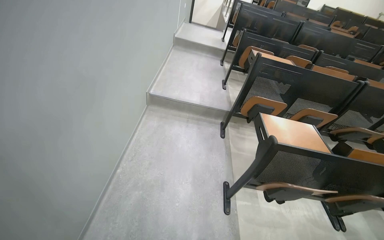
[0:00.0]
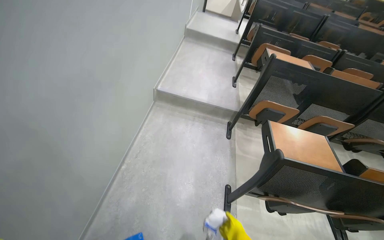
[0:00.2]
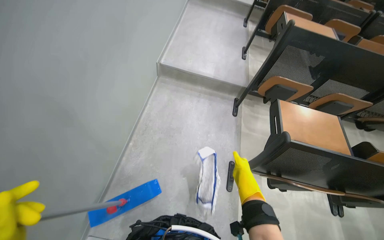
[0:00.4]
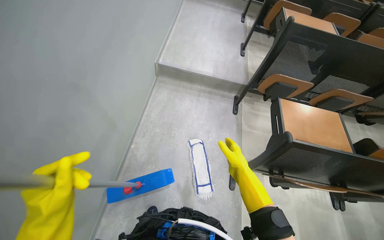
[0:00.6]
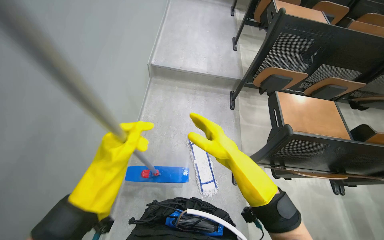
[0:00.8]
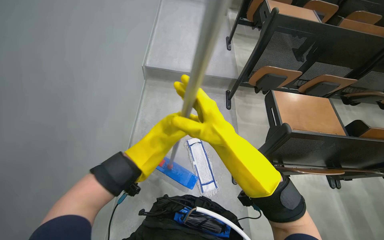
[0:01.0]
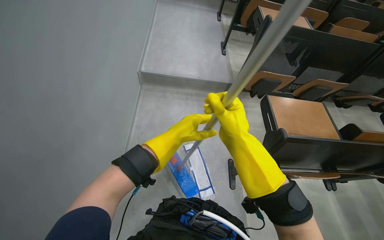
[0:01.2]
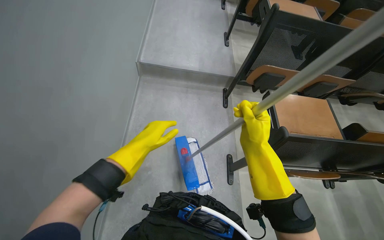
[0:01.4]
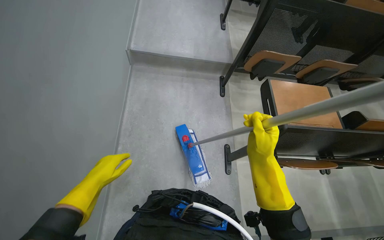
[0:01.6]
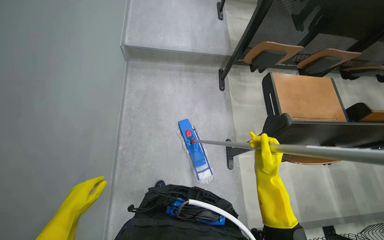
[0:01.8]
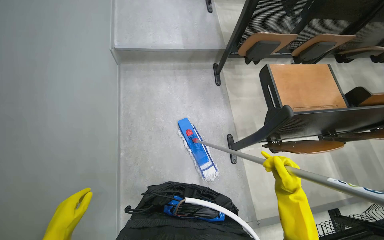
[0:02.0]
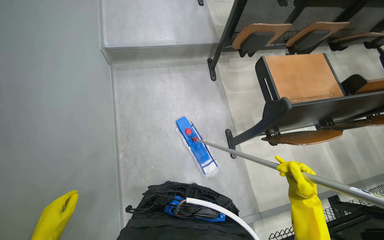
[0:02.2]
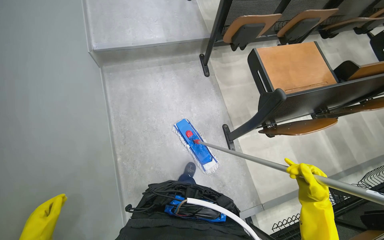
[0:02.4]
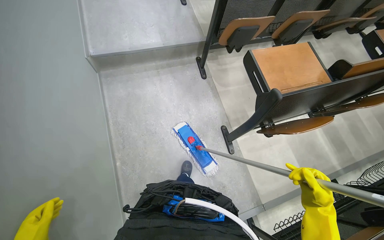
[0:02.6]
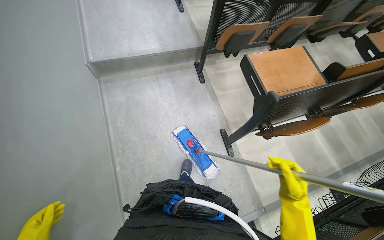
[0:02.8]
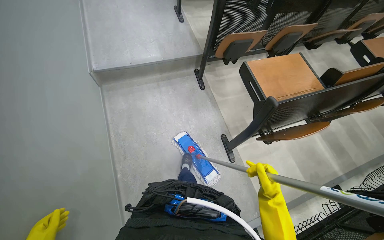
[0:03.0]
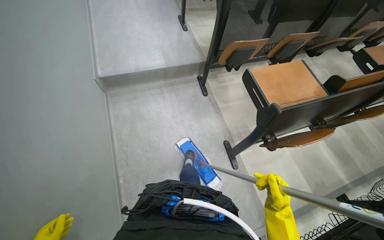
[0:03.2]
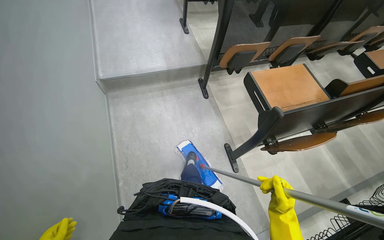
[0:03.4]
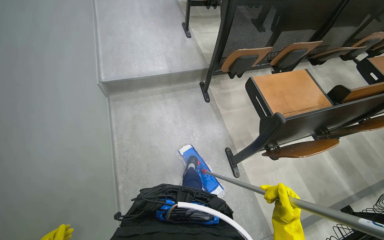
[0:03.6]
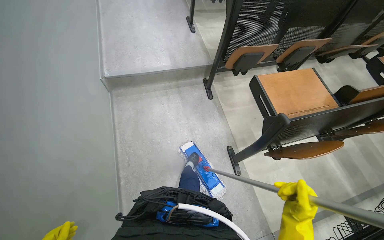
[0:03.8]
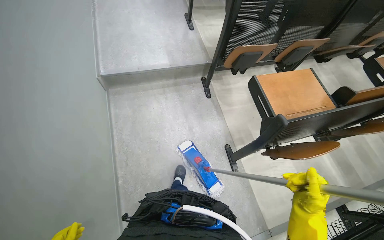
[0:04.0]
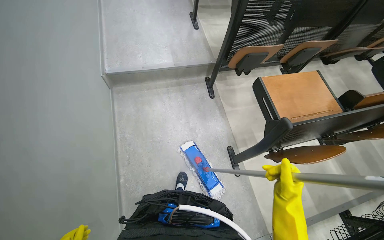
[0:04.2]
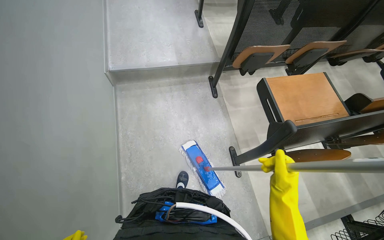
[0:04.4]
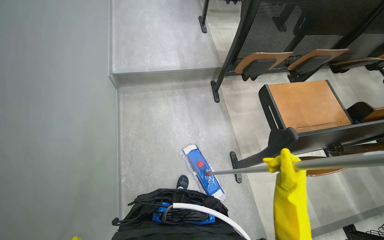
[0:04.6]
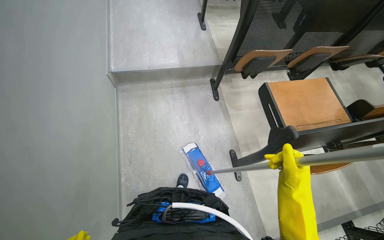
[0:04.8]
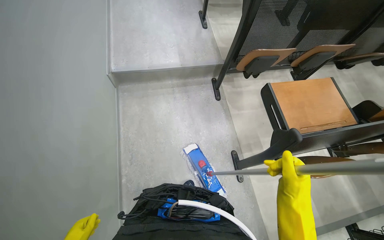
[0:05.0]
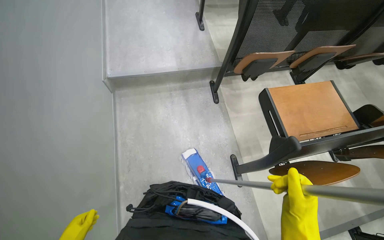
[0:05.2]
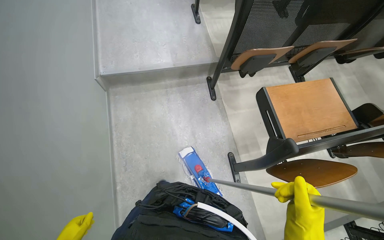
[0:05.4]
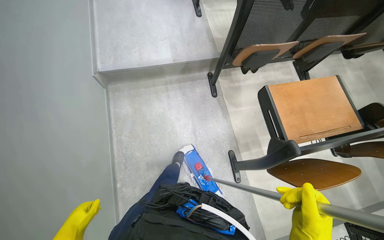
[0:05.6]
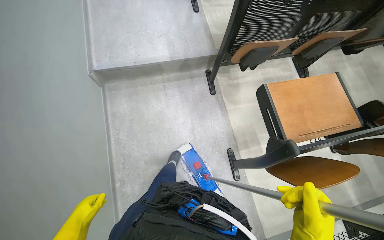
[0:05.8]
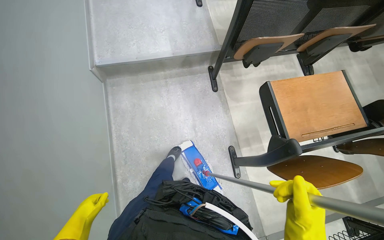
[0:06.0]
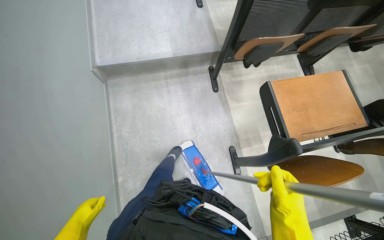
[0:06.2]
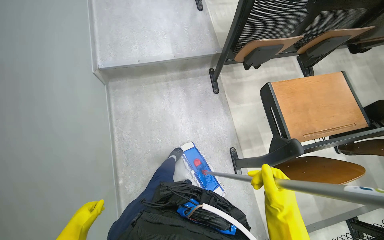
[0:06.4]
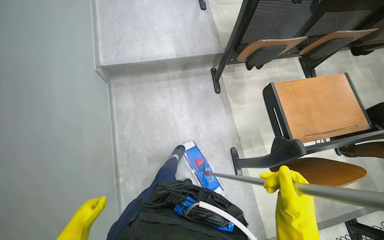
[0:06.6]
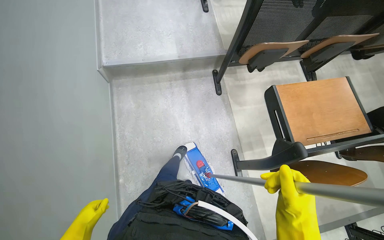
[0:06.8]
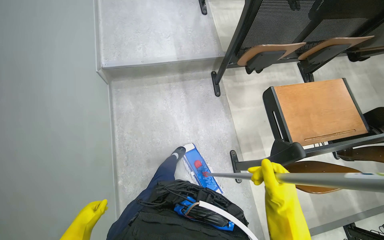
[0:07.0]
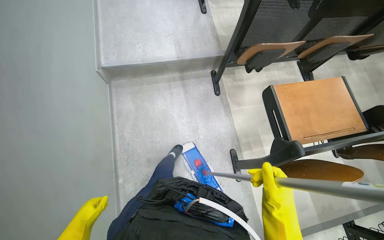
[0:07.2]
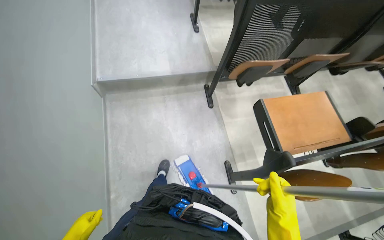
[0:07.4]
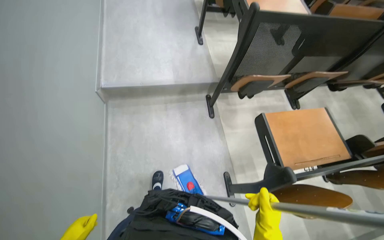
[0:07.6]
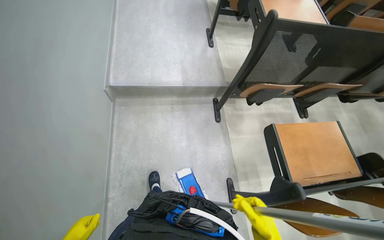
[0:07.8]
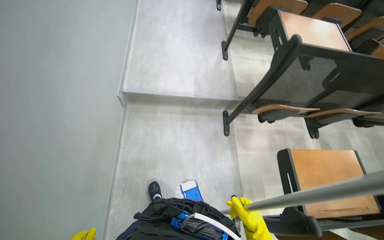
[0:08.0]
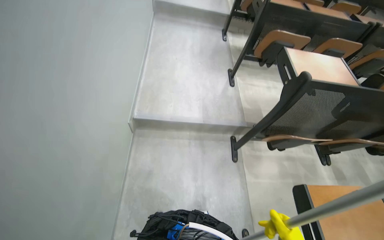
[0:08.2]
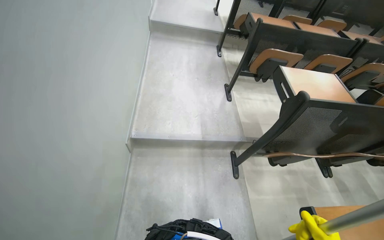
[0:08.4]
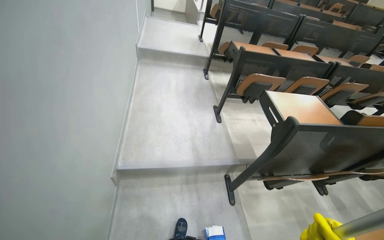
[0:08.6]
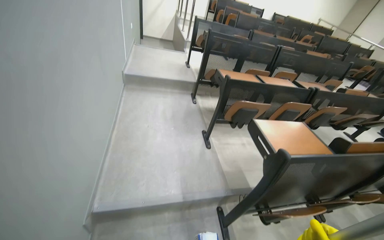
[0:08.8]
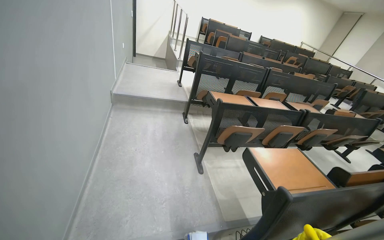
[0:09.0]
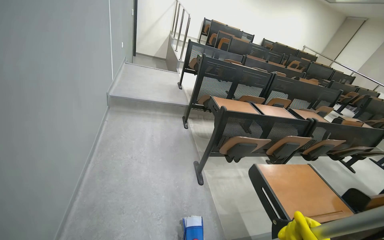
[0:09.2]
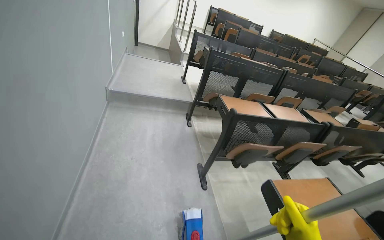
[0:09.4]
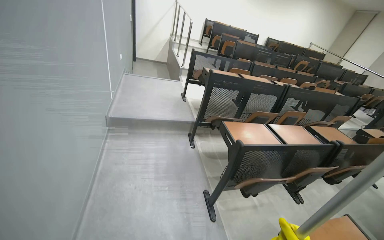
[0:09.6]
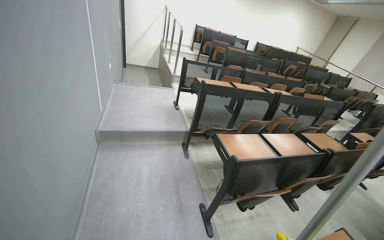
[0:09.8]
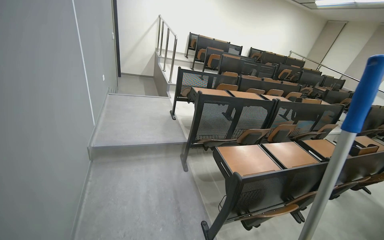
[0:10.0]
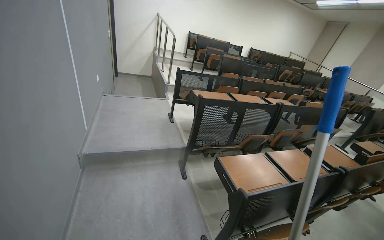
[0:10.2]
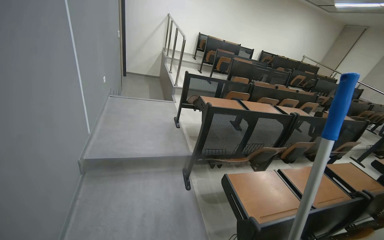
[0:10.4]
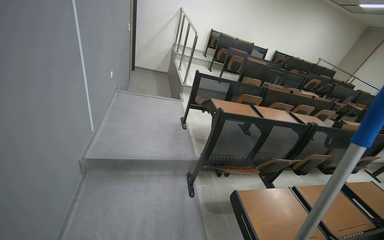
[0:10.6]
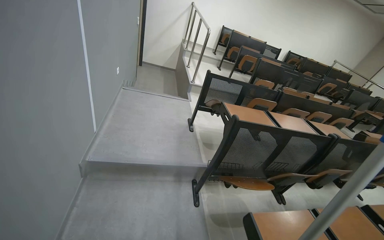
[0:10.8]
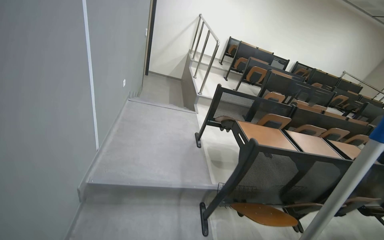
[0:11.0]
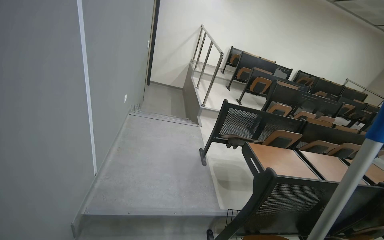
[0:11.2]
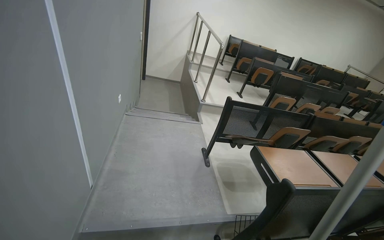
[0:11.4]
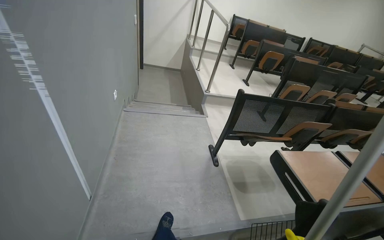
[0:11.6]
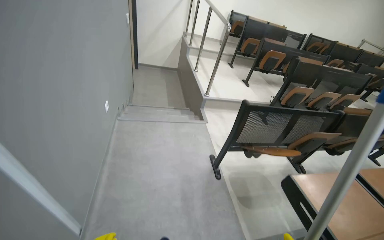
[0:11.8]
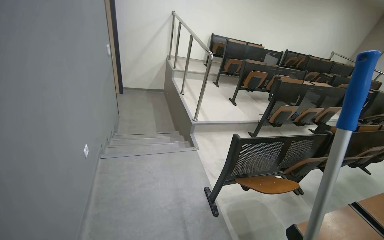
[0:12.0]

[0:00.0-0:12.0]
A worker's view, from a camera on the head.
Job: mopping floor.
The whole recording: Mopping lecture hall floor. The worker mops the floor of the lecture hall with a flat mop.
0:00.0 to 0:01.6: The wearer looks roughly 25 degrees further downward.
0:01.6 to 0:03.0: The right hand moves down the picture, about 15 cm, and moves approximately 15 cm to the right and comes back.
0:07.6 to 0:09.0: The camera is carried approximately 60 cm. The view tilts some 30 degrees upward.
0:09.0 to 0:10.4: The wearer moves about 1 m.
0:10.4 to 0:12.0: The wearer moves some 1.5 m.

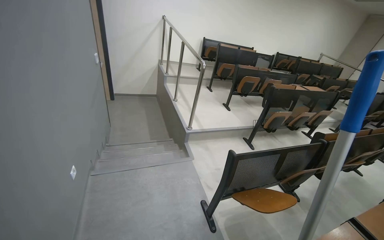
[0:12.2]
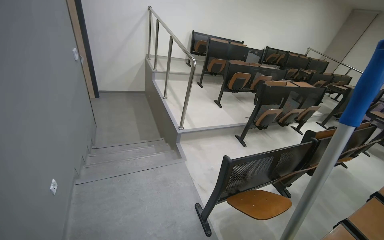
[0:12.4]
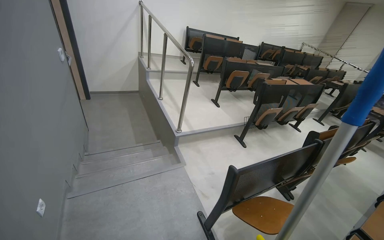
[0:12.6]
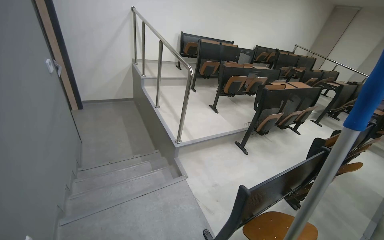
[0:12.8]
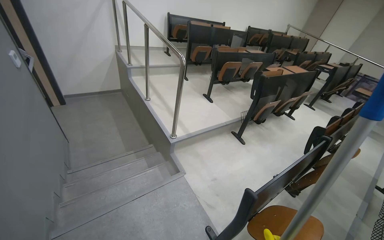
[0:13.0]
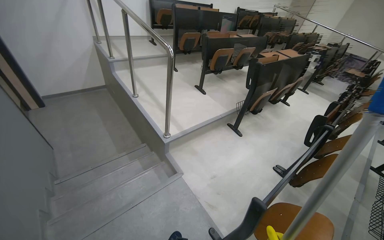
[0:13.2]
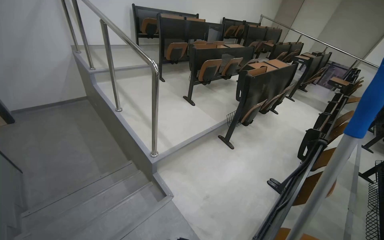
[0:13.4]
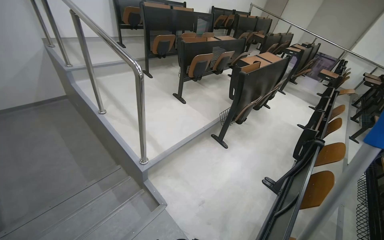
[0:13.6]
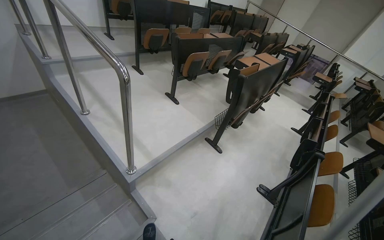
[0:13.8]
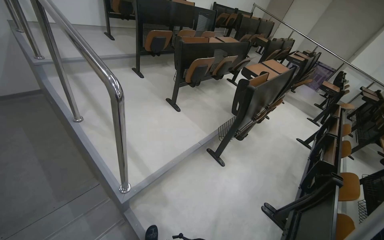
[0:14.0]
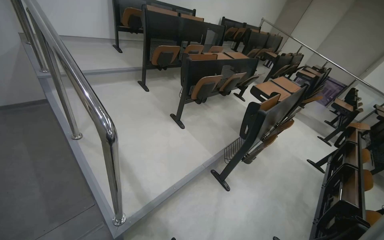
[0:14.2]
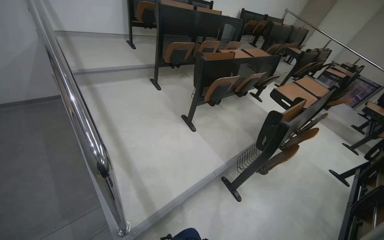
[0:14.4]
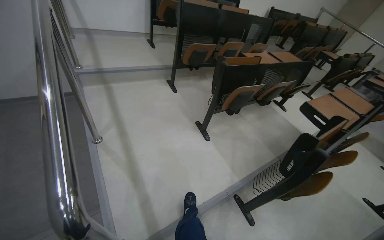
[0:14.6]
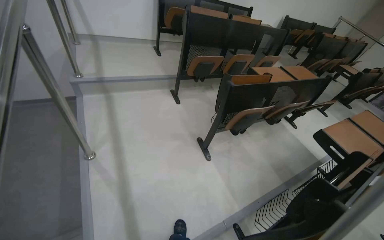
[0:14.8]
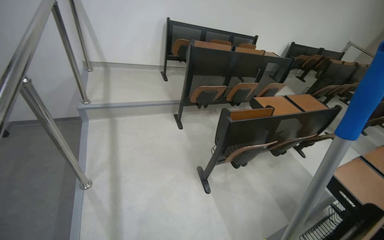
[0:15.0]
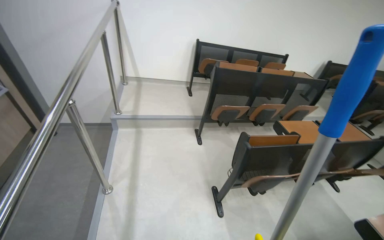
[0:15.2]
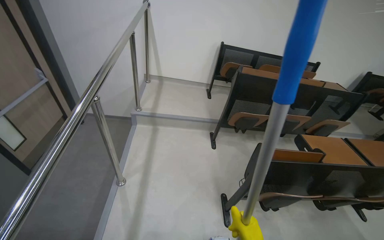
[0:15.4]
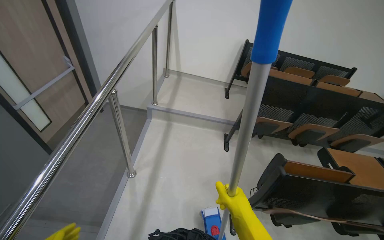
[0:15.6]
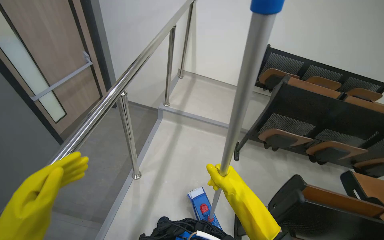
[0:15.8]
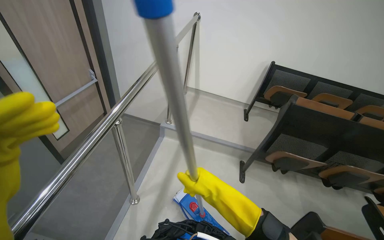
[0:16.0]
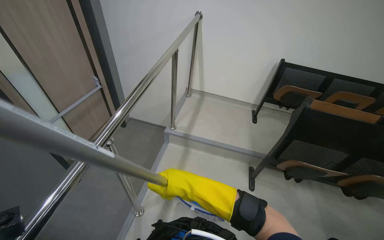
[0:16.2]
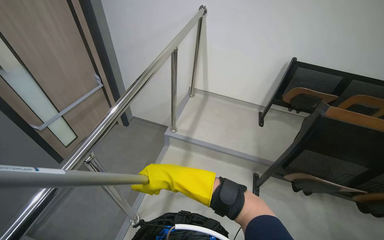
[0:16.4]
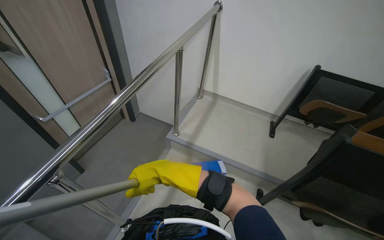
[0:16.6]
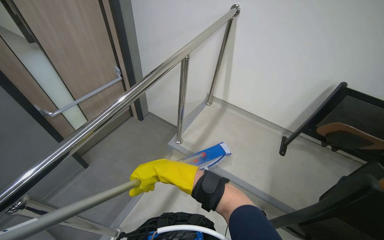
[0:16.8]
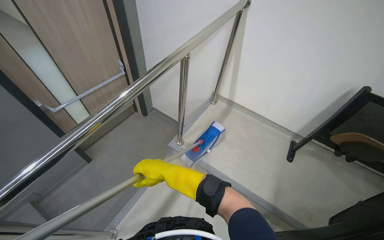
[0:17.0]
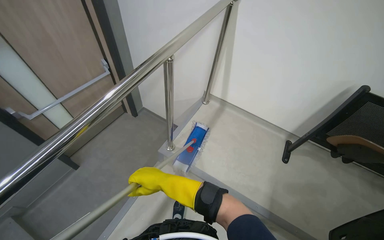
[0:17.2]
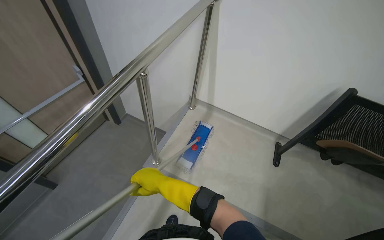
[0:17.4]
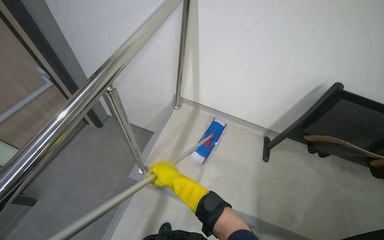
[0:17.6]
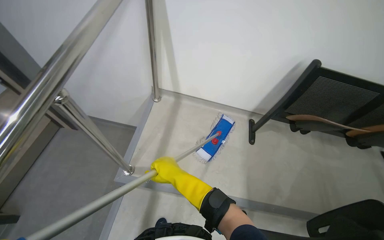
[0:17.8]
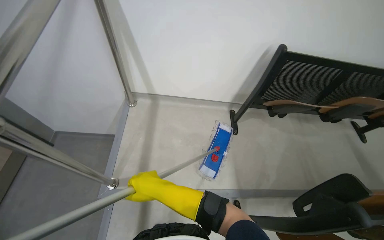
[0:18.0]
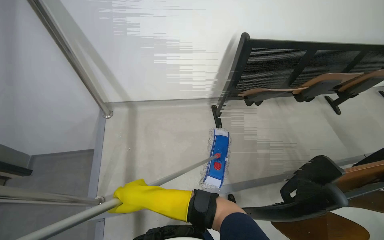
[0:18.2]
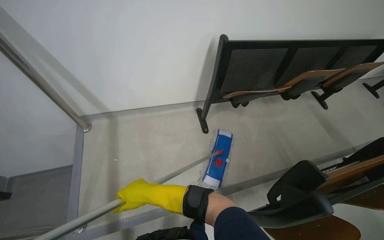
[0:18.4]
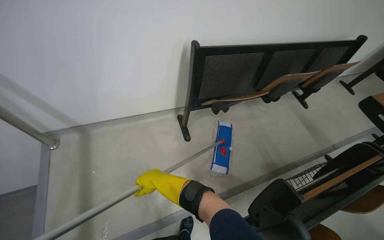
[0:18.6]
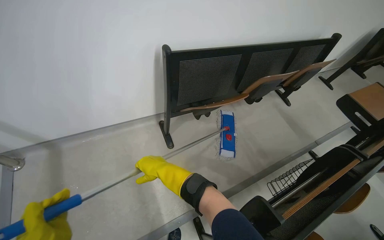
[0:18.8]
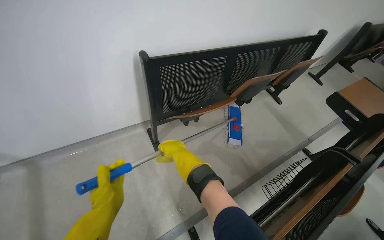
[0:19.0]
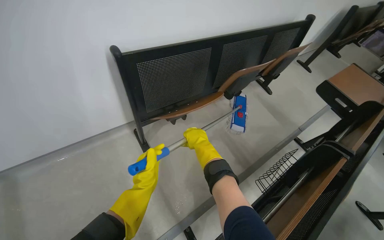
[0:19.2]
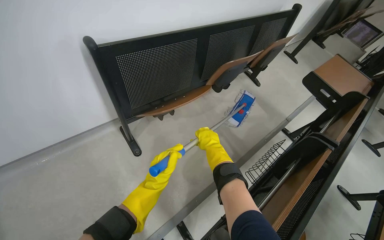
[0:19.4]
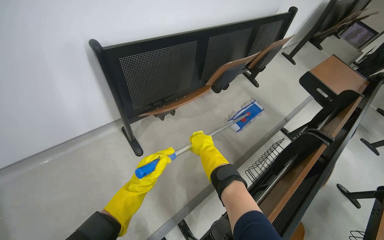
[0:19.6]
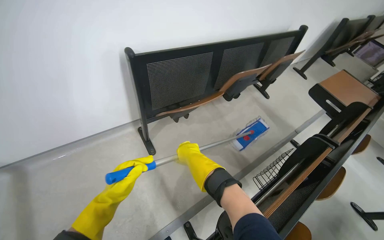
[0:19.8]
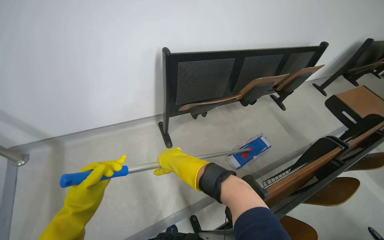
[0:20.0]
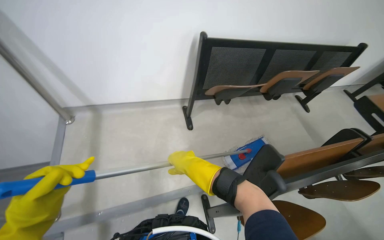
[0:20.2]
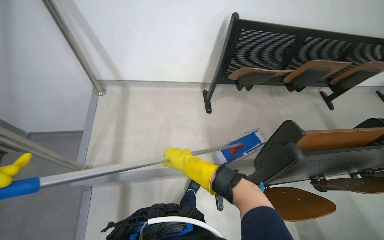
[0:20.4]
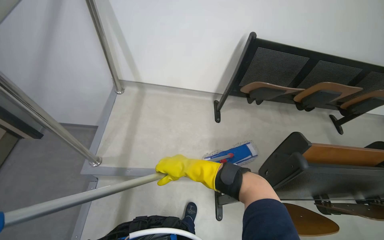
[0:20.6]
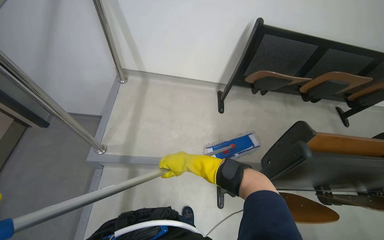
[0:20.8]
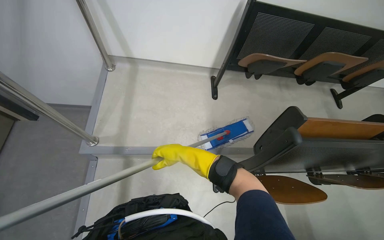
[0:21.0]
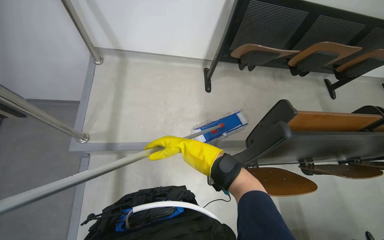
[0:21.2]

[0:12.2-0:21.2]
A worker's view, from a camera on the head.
Job: mopping floor.
The whole recording: Mopping lecture hall floor. The worker mops the floor of the lecture hall with a flat mop.
0:12.2 to 0:13.8: The camera is carried about 1 m. The wearer's head swings about 25 degrees to the right. The wearer looks approximately 15 degrees further downward.
0:13.8 to 0:15.2: The head travels some 1 m. The wearer's head swings some 35 degrees to the left.
0:15.2 to 0:16.6: The camera travels roughly 60 cm. The head rotates about 35 degrees to the left.
0:16.6 to 0:18.2: The head travels approximately 80 cm. The wearer's head swings approximately 30 degrees to the right. The wearer looks approximately 20 degrees further downward.
0:18.2 to 0:19.8: The head rotates approximately 20 degrees to the right. The right hand moves to the right, up the picture and farther from the camera, roughly 60 cm.
0:19.8 to 0:21.2: The camera is carried about 40 cm. The wearer looks roughly 30 degrees further to the left.
